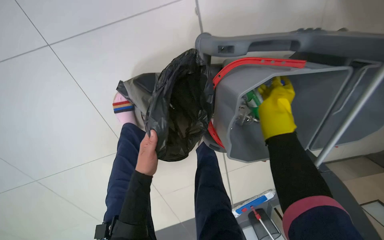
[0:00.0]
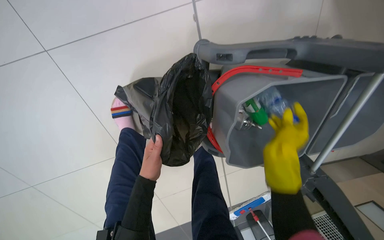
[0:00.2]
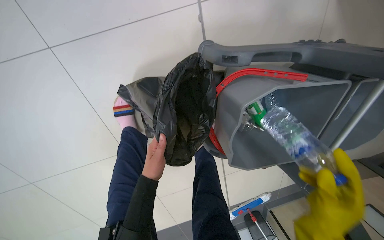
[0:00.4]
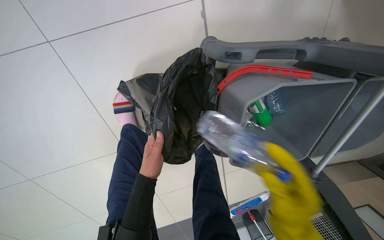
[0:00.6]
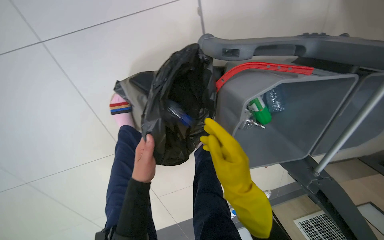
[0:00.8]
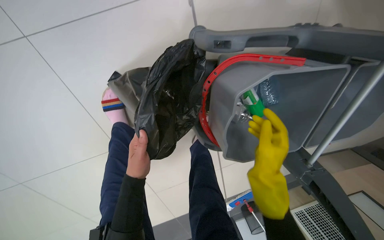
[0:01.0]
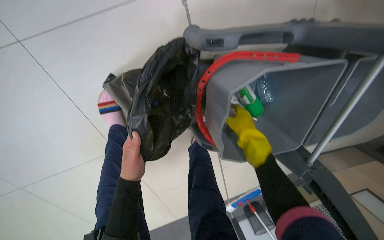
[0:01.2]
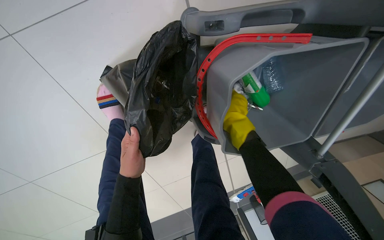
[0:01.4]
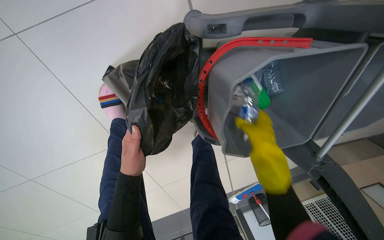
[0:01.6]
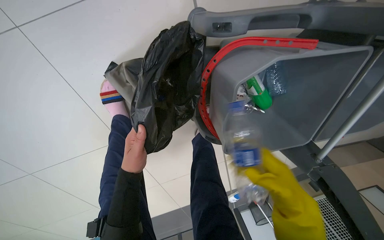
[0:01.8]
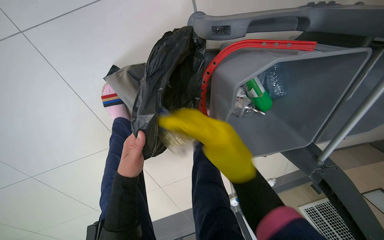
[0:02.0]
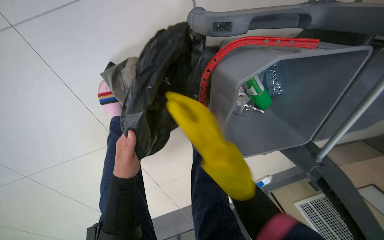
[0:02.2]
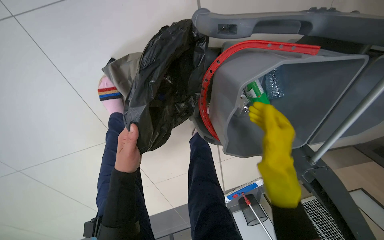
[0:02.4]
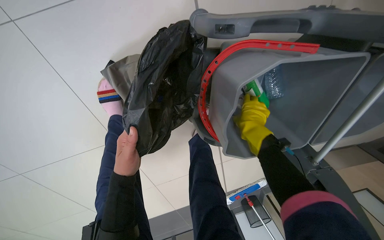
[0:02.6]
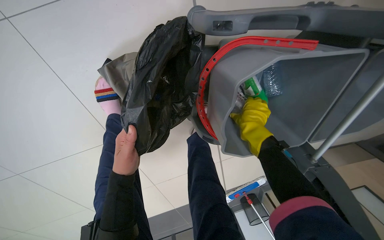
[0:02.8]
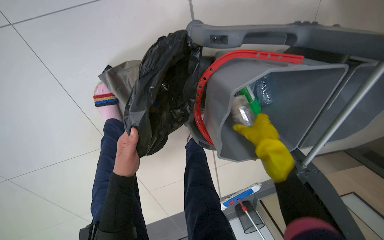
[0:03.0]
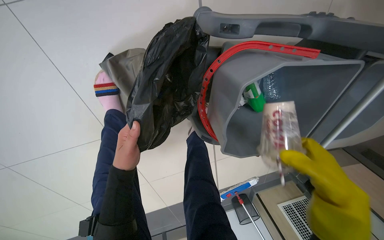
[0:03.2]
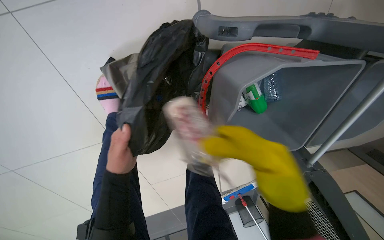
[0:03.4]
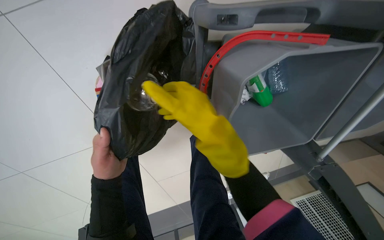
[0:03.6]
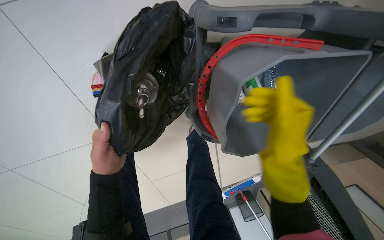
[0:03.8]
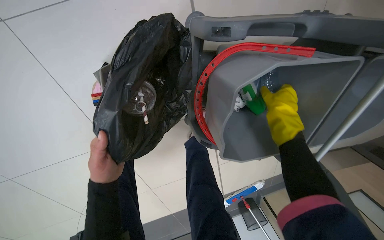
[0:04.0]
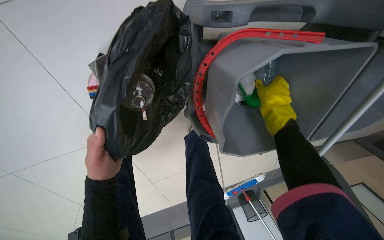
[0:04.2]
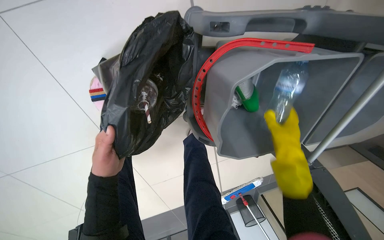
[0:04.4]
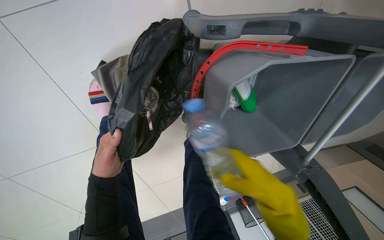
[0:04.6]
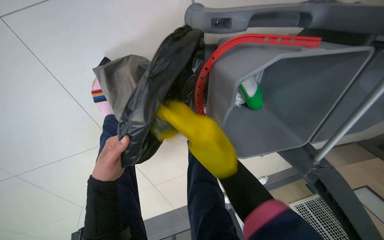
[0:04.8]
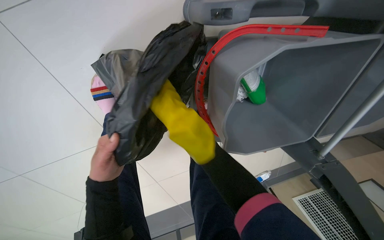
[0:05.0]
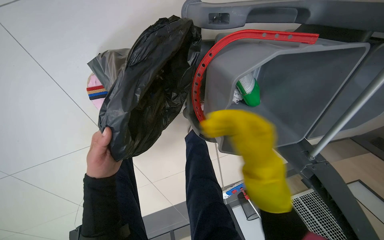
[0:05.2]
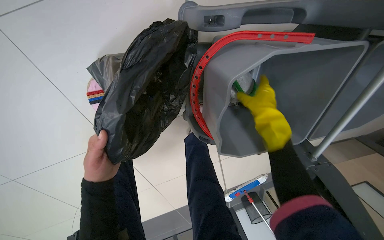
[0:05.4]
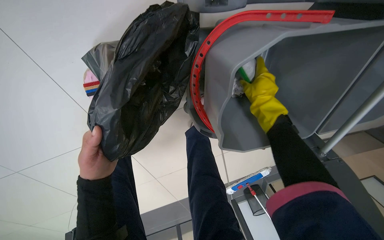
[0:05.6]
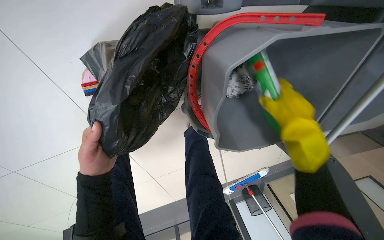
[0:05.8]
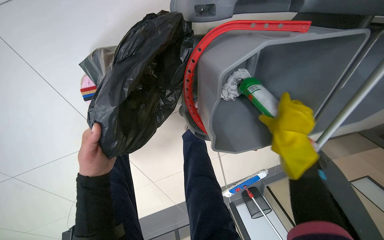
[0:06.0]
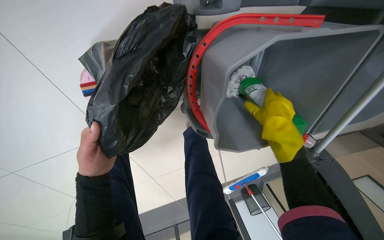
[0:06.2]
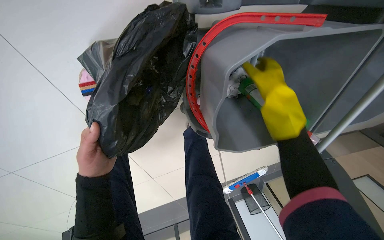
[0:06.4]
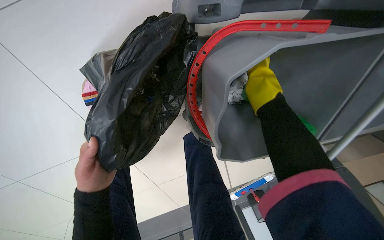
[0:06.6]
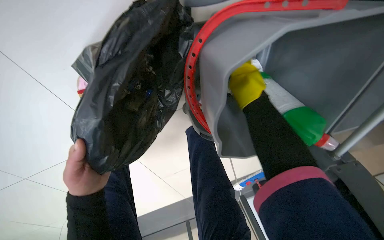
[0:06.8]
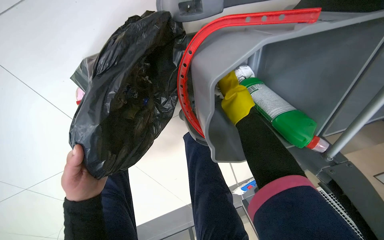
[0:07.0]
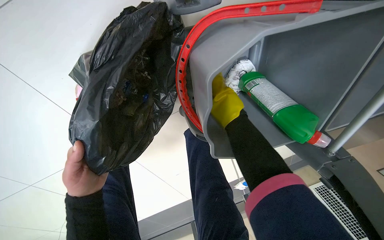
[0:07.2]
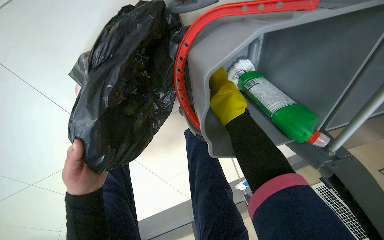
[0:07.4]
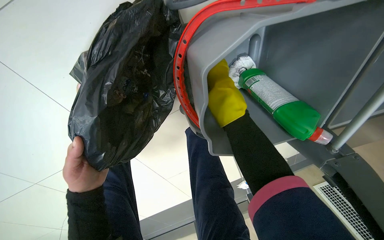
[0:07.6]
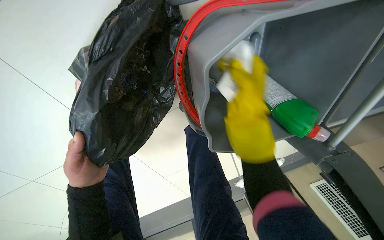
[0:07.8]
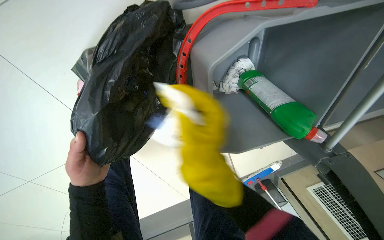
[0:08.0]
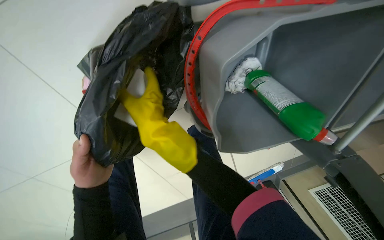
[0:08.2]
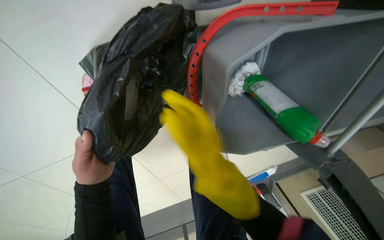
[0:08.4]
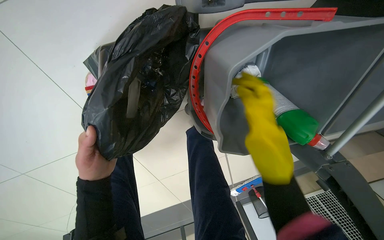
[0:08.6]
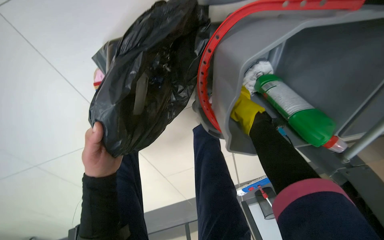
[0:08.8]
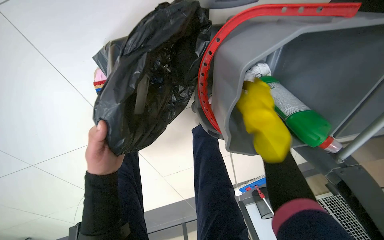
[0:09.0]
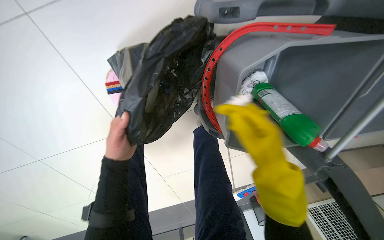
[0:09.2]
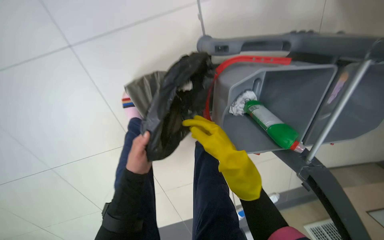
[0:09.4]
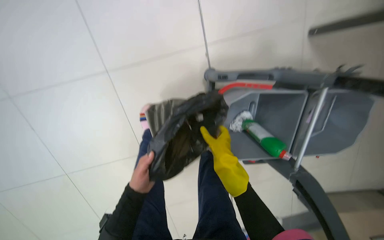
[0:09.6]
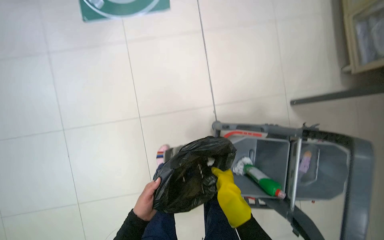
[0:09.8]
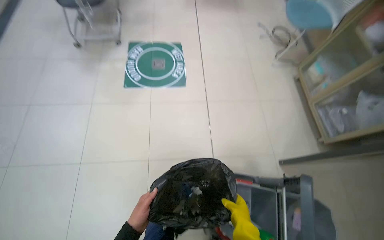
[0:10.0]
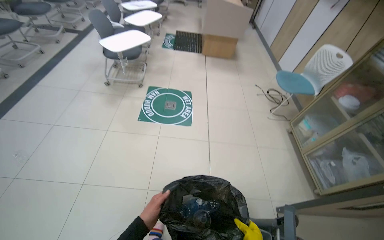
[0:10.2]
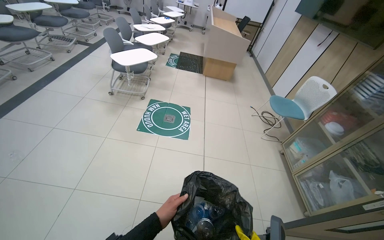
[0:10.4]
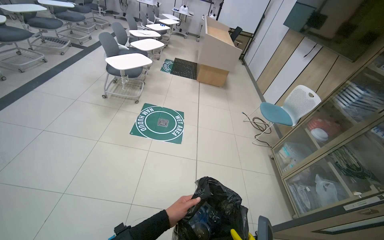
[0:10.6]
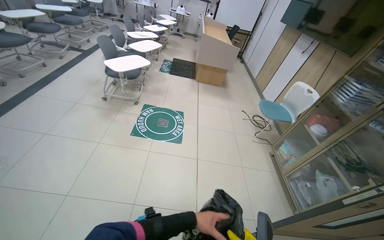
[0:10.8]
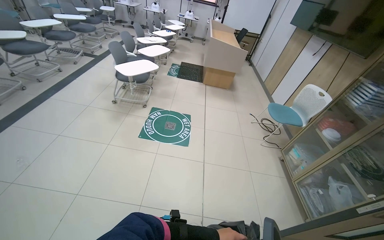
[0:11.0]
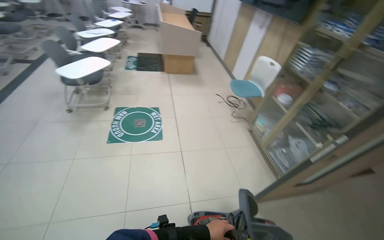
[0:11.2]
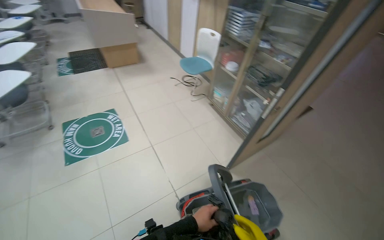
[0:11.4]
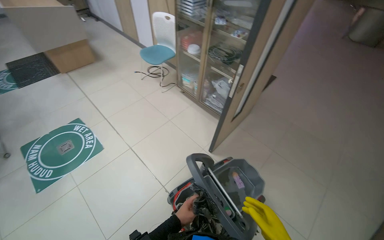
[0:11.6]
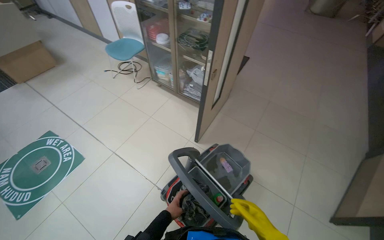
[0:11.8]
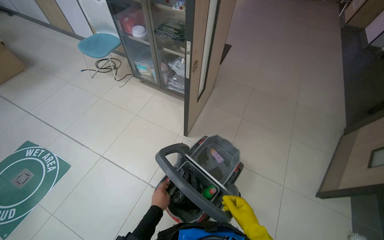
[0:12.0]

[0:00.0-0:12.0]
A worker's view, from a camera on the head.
Job: managing trash.
The whole recording: Emptying and sorting trash. The worker empties a small trash bin into a trash bag and then sorts the contents into the cleaning cart.
0:00.0 to 0:01.6: The right hand goes about 10 cm down the picture.
0:01.6 to 0:03.0: The right hand goes down the picture and returns, some 15 cm each way.
0:03.0 to 0:04.4: The right hand goes up and down the picture, approximately 25 cm each way, reversing 2 times.
0:04.4 to 0:06.0: The right hand goes to the left and returns, about 25 cm each way.
0:06.0 to 0:07.6: The right hand goes some 20 cm to the left and up the picture.
0:09.0 to 0:10.4: The camera travels approximately 90 cm. The view tips upward by approximately 75 degrees. Everything in view rotates about 25 degrees clockwise.
0:10.4 to 0:12.0: The head rotates about 70 degrees to the right. The view tilts roughly 15 degrees downward.

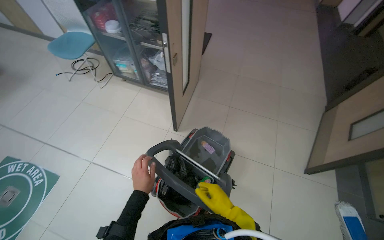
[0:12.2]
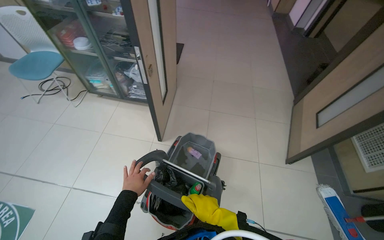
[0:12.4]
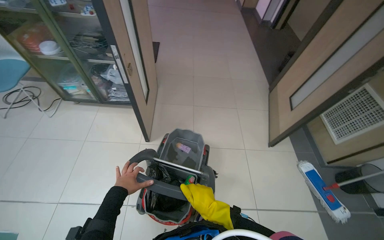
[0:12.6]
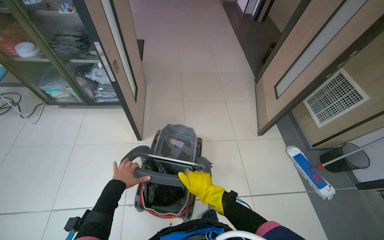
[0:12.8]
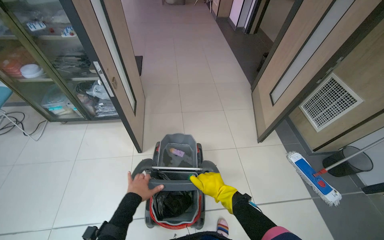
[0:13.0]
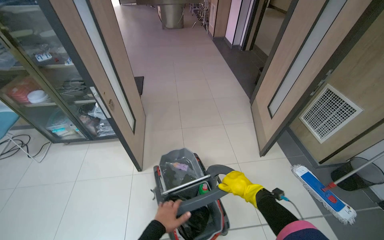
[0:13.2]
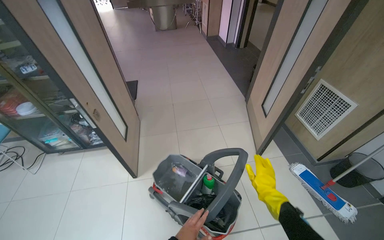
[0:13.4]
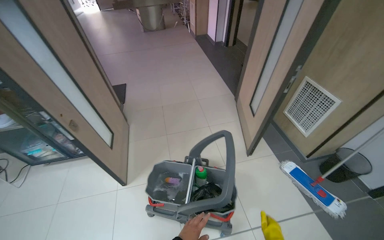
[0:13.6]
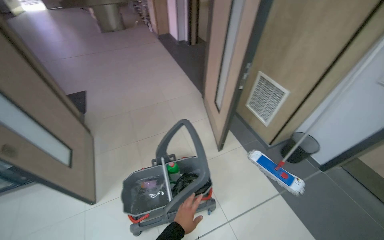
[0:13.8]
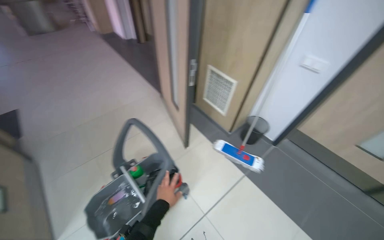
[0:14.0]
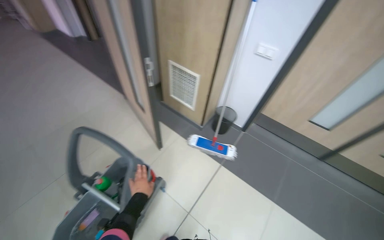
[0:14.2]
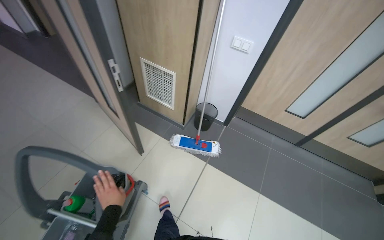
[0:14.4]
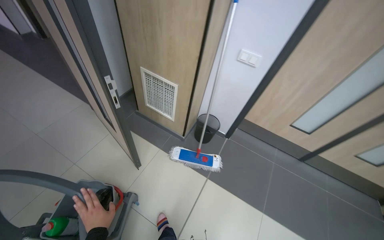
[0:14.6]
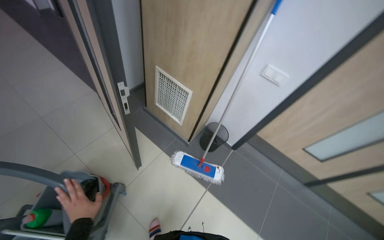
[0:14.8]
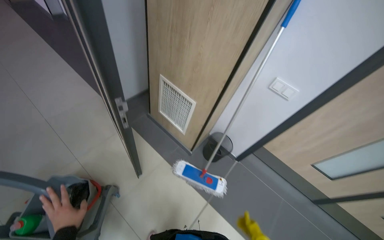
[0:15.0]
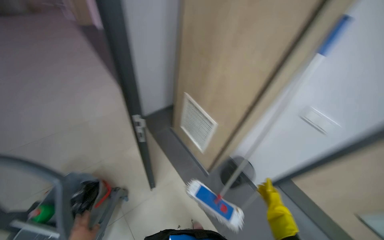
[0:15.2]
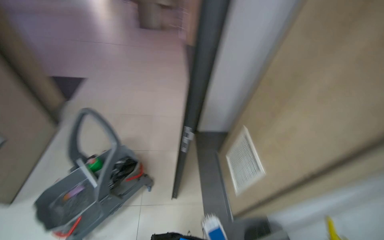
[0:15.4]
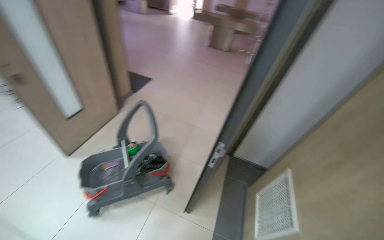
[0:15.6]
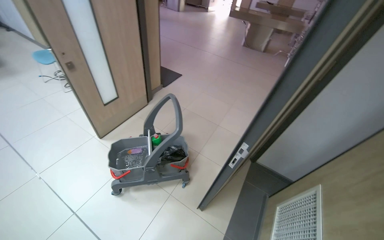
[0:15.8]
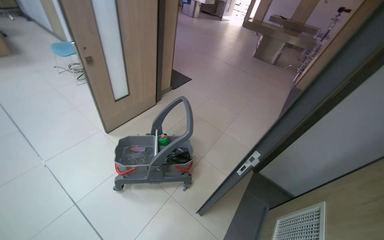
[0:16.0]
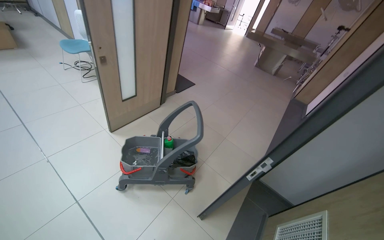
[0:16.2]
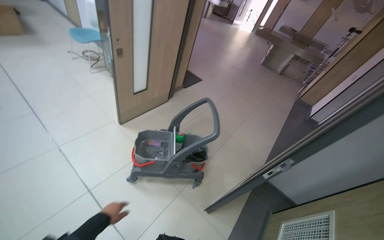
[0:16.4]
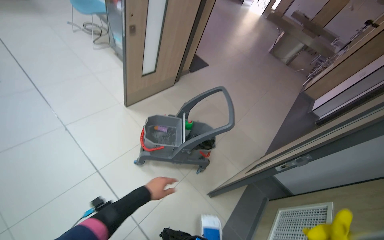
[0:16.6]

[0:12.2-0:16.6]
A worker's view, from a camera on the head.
Job: managing trash.
The whole recording: Emptying and sorting trash. The worker empties a small trash bin into a trash bag and then sorts the contents into the cleaning cart.
0:12.2 to 0:13.6: The wearer's head swings about 35 degrees to the right.
0:13.6 to 0:15.2: The wearer moves about 80 cm. The wearer looks roughly 30 degrees further to the right.
0:15.2 to 0:16.6: The camera travels some 40 cm. The head rotates some 80 degrees to the left.

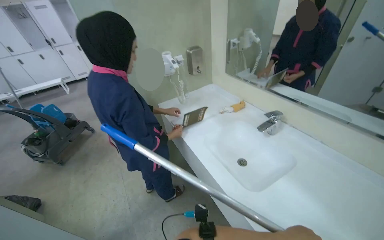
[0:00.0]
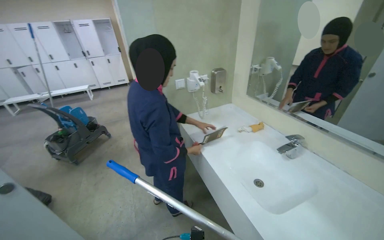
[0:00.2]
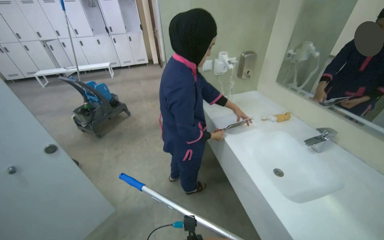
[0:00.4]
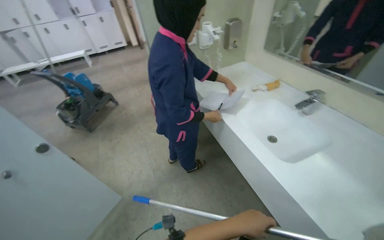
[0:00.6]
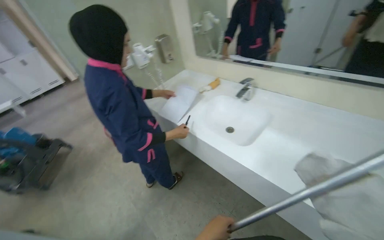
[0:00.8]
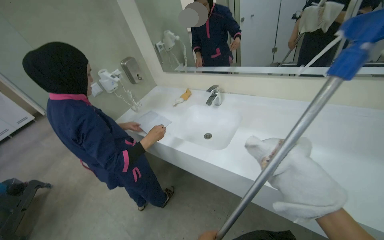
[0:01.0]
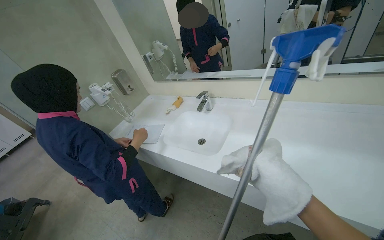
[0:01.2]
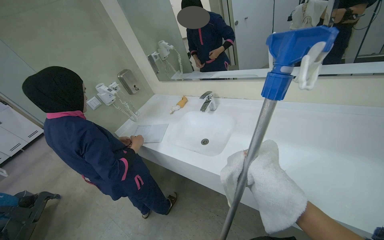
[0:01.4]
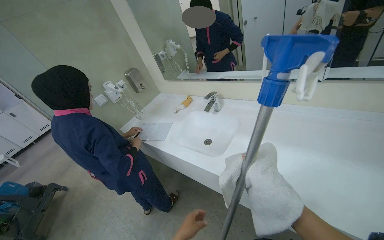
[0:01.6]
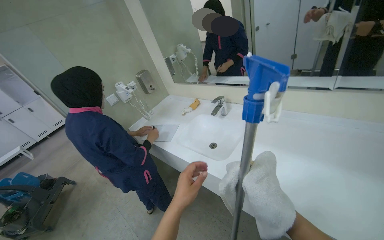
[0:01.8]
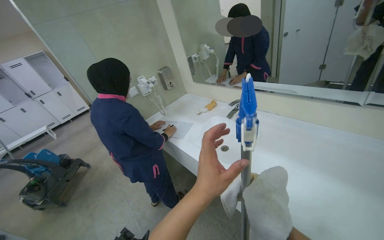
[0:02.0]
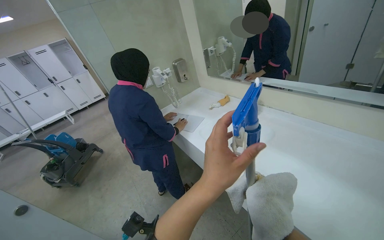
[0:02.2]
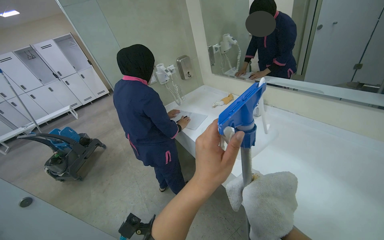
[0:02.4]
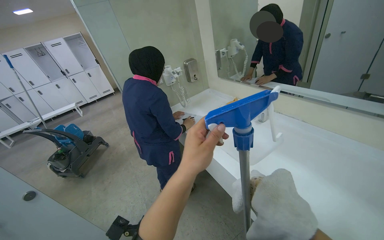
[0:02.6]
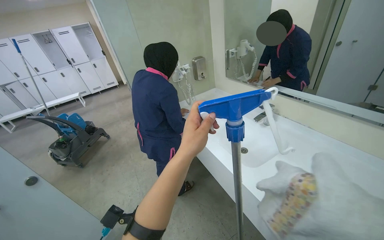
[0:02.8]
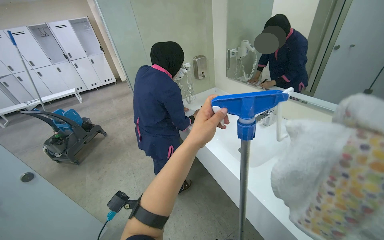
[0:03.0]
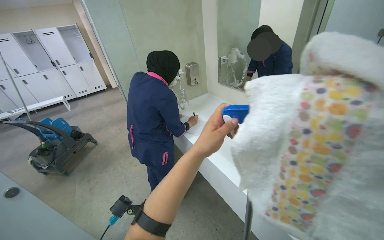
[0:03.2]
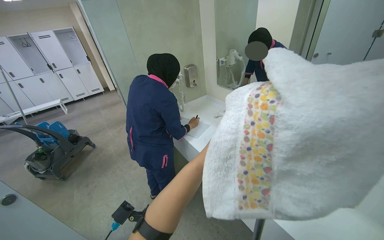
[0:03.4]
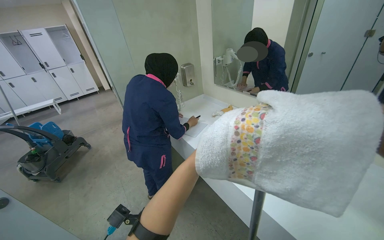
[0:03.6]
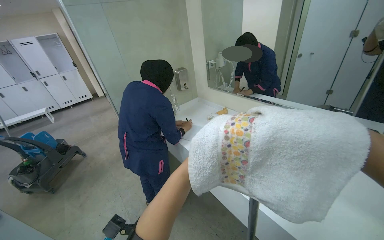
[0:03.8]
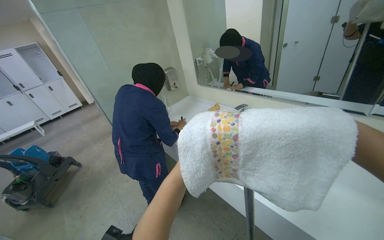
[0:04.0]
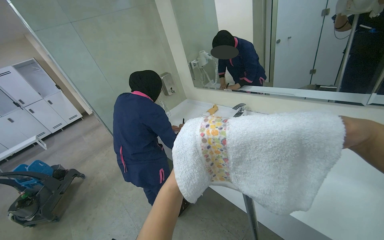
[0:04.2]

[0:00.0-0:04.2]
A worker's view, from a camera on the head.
Job: preparing cleaning supplies.
The whole recording: Preparing cleaning mop. The worker attaches a cleaning cloth to the mop handle.
0:00.0 to 0:01.4: The scene turns roughly 30 degrees counterclockwise in the picture.
0:01.4 to 0:02.8: The wearer looks approximately 30 degrees further to the left.
